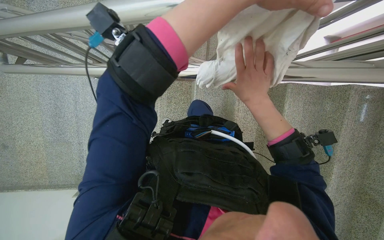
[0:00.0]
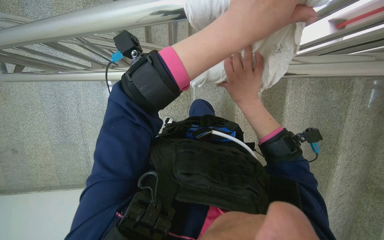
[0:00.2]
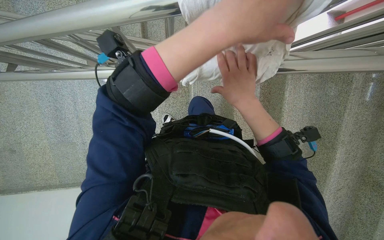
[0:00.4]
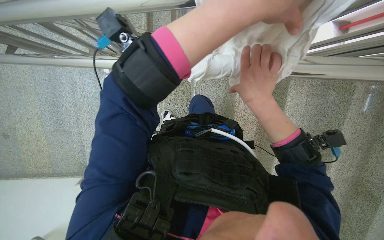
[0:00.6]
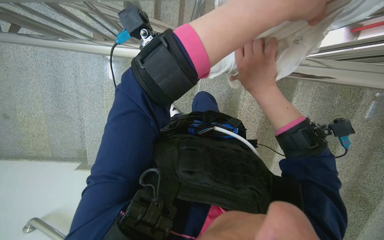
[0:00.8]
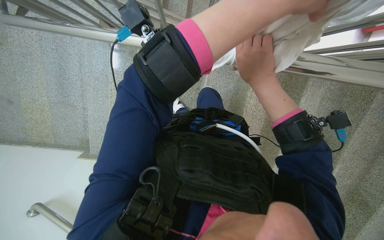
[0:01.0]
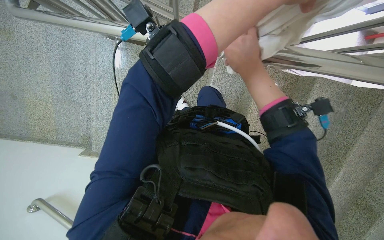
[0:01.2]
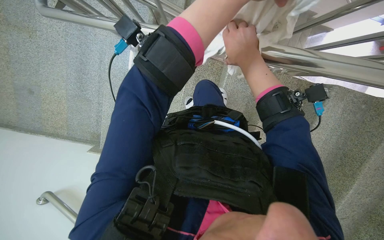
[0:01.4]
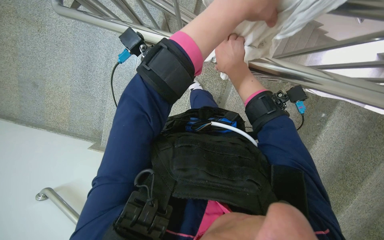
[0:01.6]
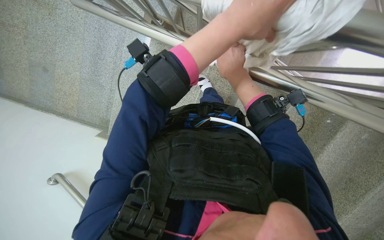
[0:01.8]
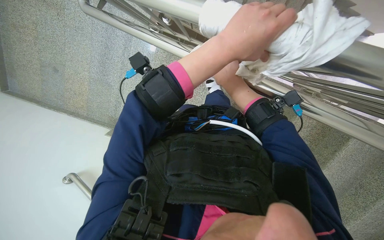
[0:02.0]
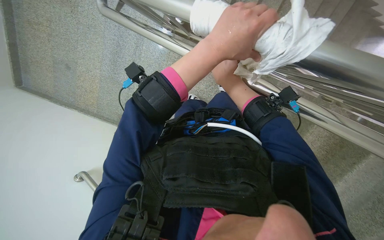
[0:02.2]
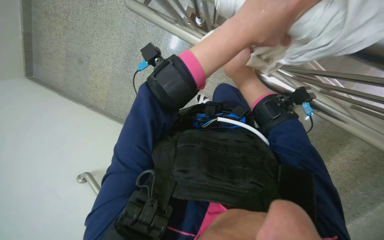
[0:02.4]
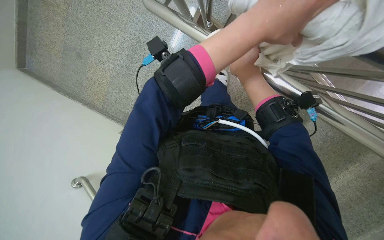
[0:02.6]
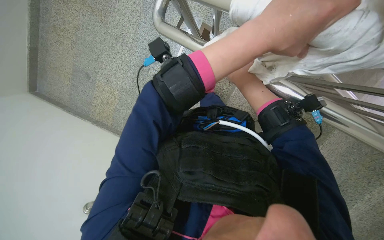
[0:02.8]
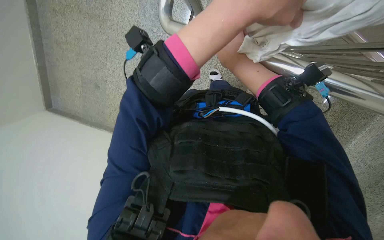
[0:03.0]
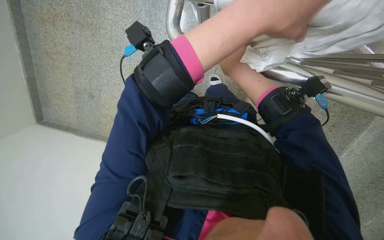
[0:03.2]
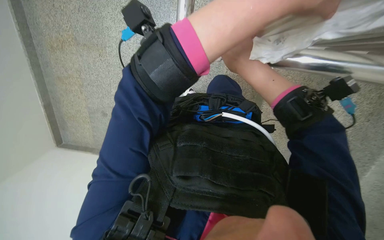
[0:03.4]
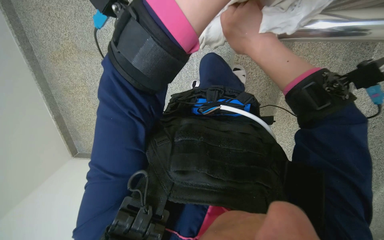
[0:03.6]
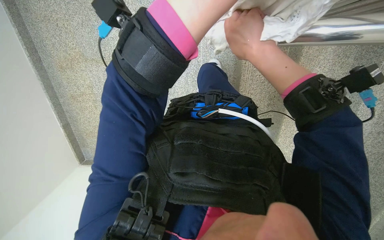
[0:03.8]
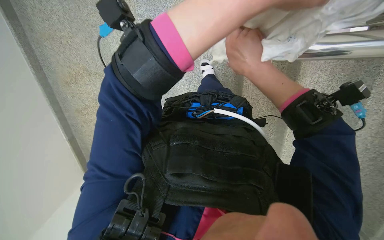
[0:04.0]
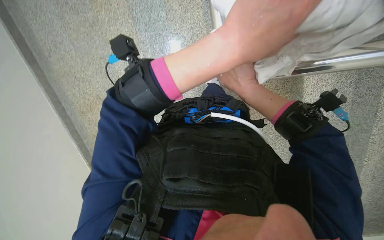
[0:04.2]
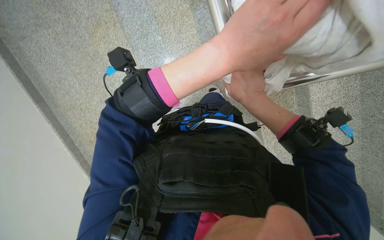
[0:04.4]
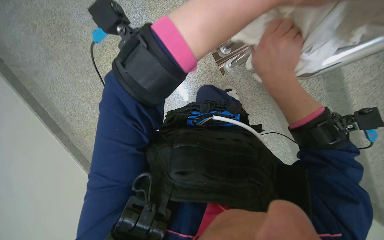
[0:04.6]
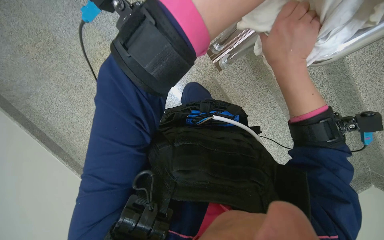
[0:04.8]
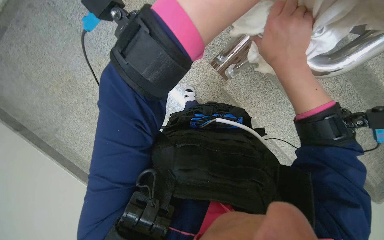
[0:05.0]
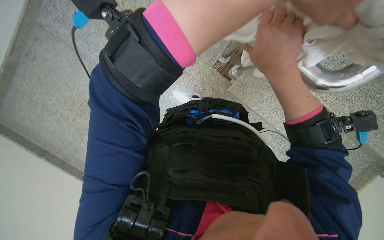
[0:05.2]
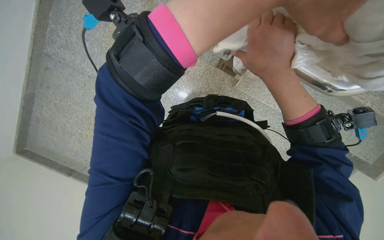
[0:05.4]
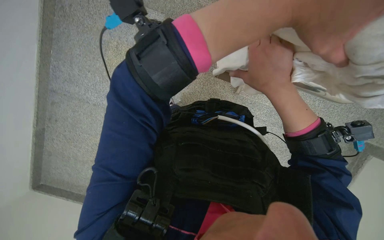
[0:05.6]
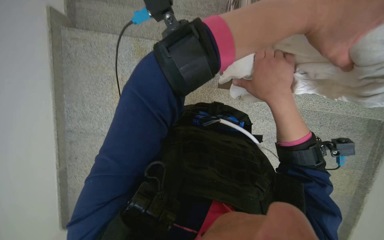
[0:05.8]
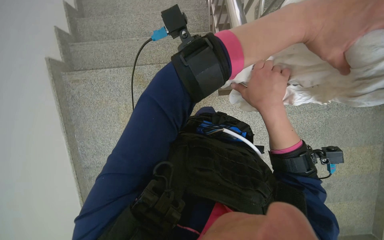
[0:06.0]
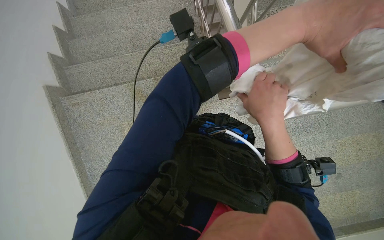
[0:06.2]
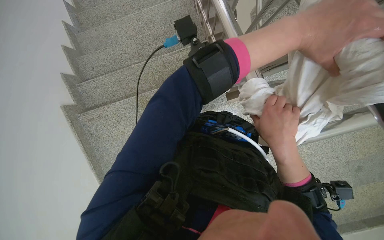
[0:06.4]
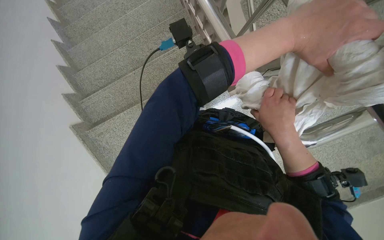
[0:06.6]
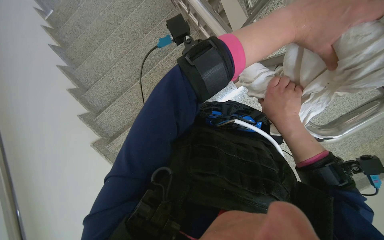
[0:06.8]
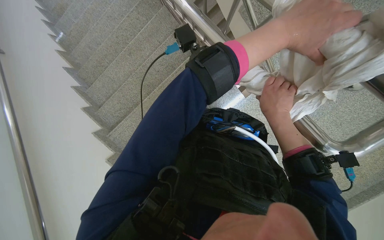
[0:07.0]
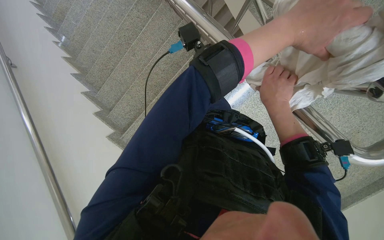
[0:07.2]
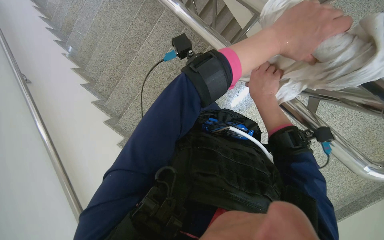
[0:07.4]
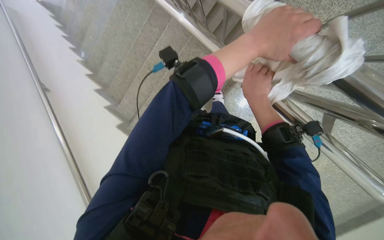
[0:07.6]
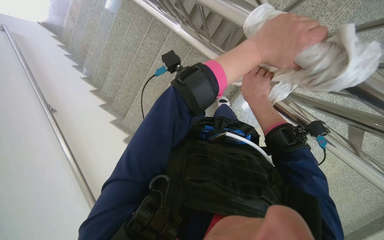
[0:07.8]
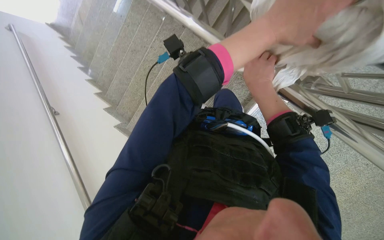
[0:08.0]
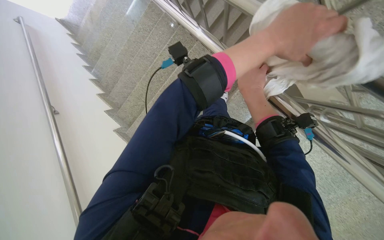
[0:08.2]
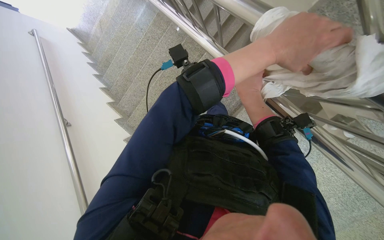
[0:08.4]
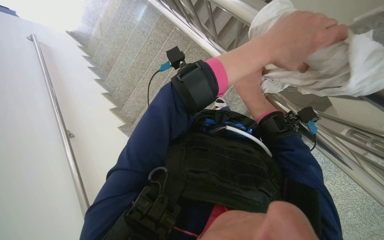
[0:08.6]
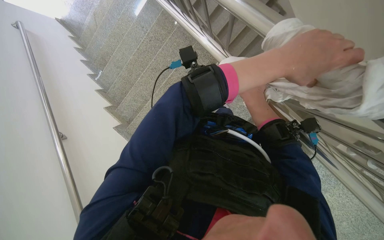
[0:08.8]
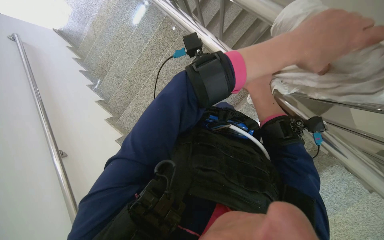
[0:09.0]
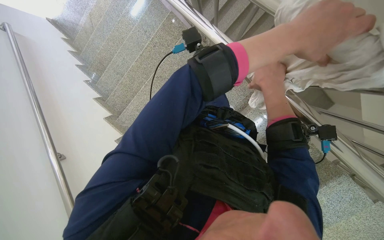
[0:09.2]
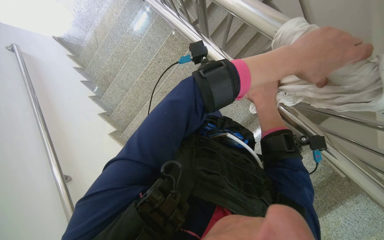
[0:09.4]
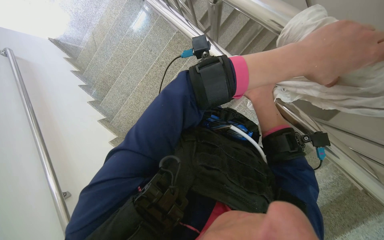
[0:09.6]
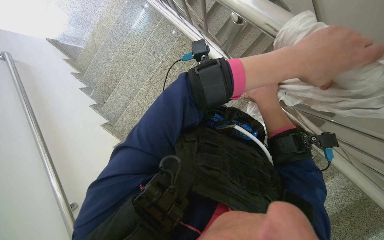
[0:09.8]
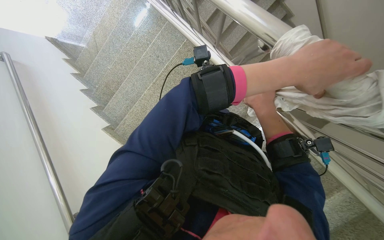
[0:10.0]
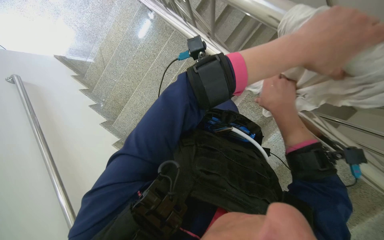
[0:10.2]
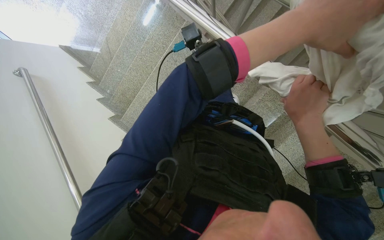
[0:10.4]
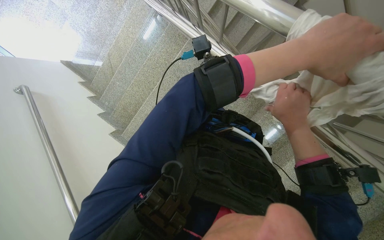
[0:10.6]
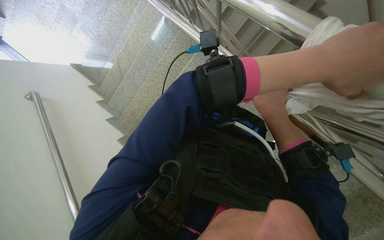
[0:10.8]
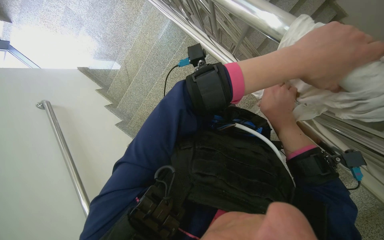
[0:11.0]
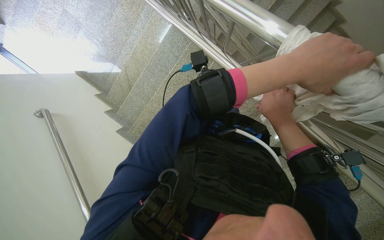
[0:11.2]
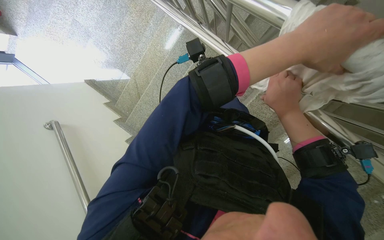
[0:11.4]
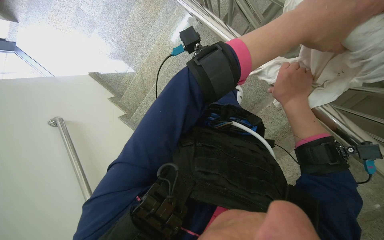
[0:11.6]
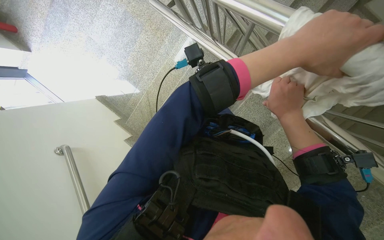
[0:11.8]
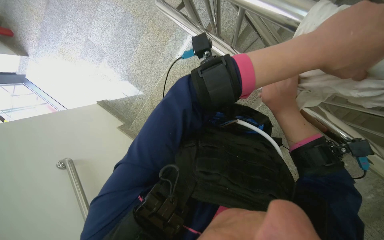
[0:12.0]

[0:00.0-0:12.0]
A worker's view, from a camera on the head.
Job: wiping surfaces.
The whole recording: Cleaning metal railing. The worker cleans the metal railing with a white cloth.
0:00.0 to 0:01.6: The right hand heads up the picture, covering about 15 cm.
0:01.6 to 0:03.0: The right hand moves nearer to the camera, some 10 cm.
0:04.4 to 0:06.0: The right hand moves nearer to the camera, roughly 25 cm.
0:06.0 to 0:07.6: Everything in view rotates roughly 25 degrees counterclockwise.
0:07.6 to 0:09.0: The right hand heads nearer to the camera and down the picture, covering roughly 15 cm.
0:09.0 to 0:10.4: The left hand moves nearer and farther over roughly 15 cm, changing direction 2 times.
0:10.4 to 0:12.0: The hands stay close to where they were, moving slightly.

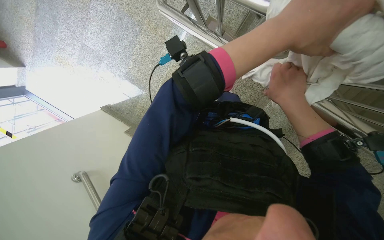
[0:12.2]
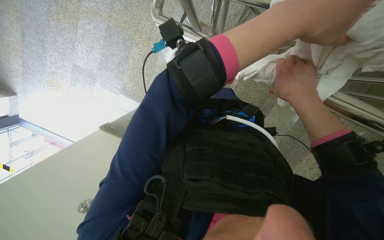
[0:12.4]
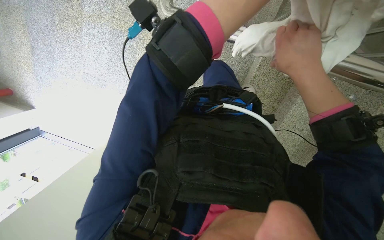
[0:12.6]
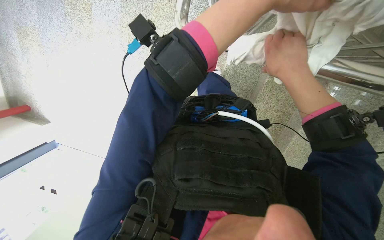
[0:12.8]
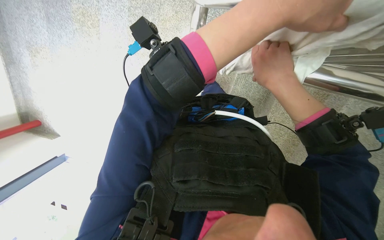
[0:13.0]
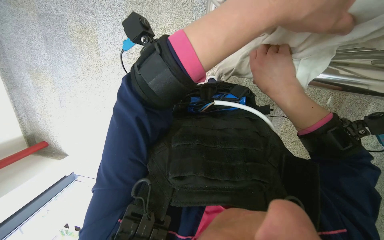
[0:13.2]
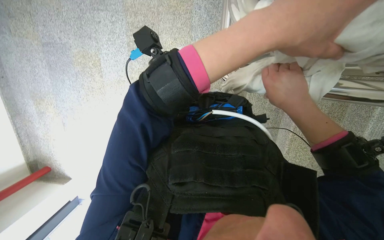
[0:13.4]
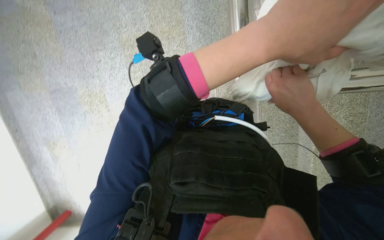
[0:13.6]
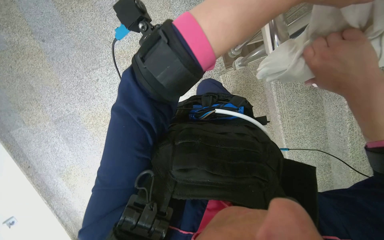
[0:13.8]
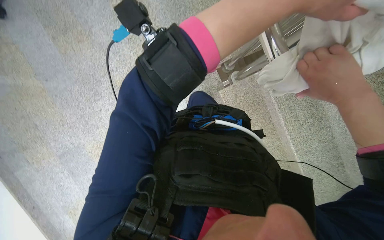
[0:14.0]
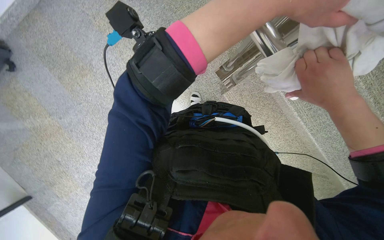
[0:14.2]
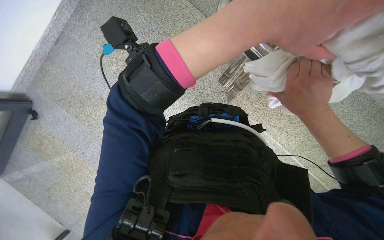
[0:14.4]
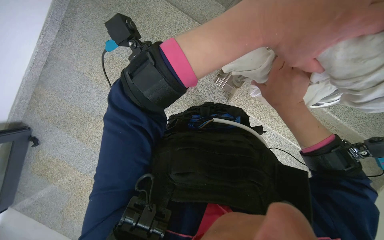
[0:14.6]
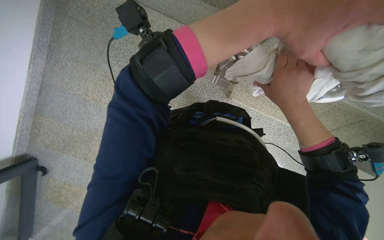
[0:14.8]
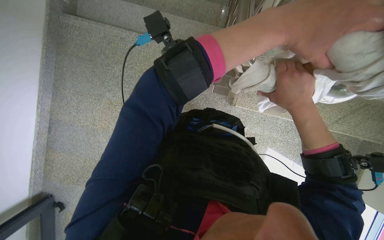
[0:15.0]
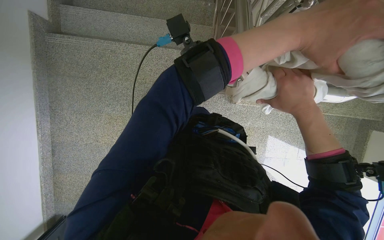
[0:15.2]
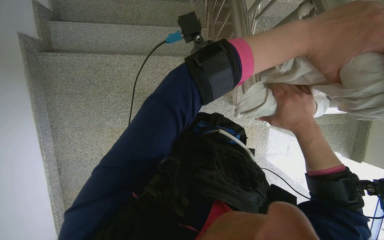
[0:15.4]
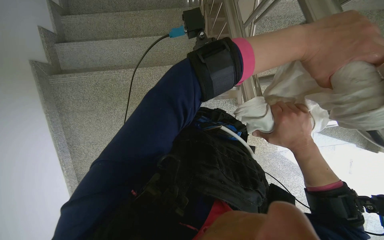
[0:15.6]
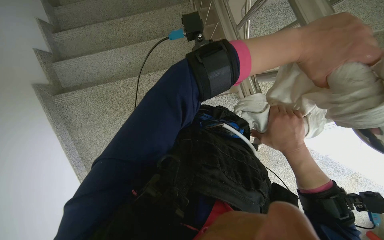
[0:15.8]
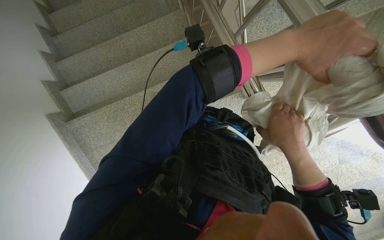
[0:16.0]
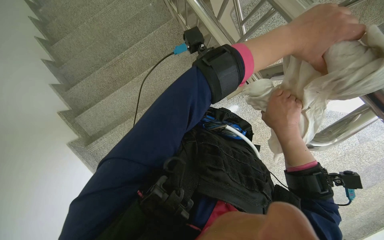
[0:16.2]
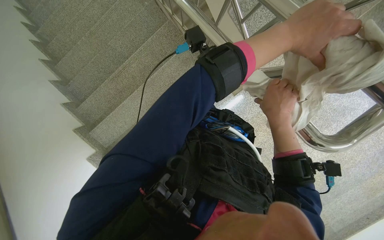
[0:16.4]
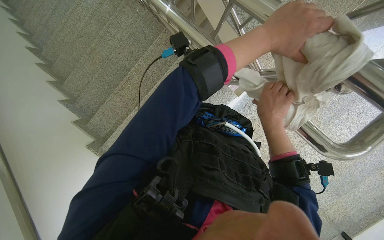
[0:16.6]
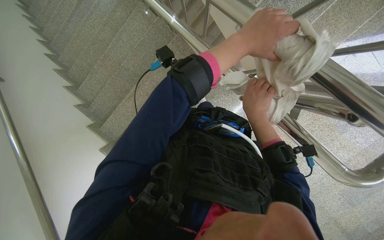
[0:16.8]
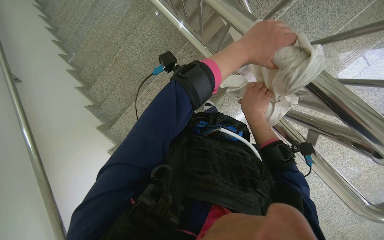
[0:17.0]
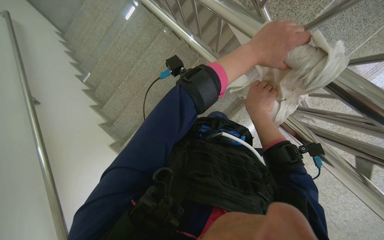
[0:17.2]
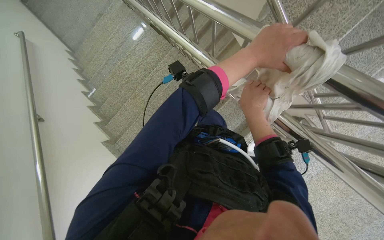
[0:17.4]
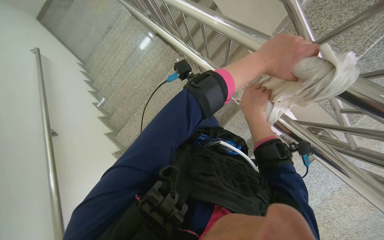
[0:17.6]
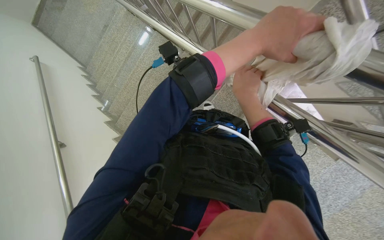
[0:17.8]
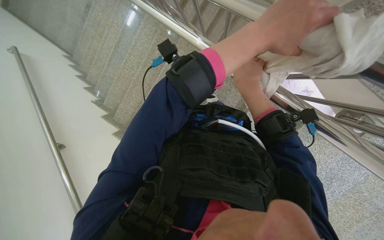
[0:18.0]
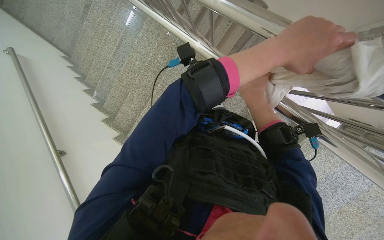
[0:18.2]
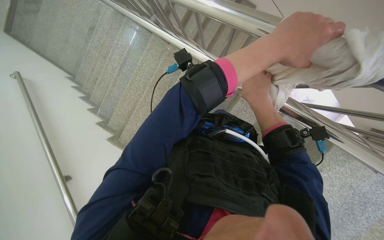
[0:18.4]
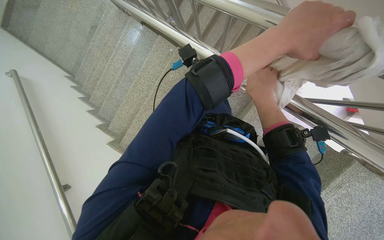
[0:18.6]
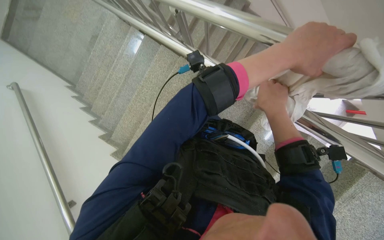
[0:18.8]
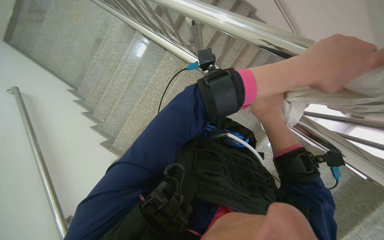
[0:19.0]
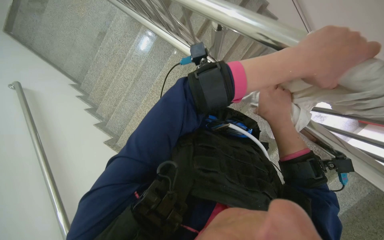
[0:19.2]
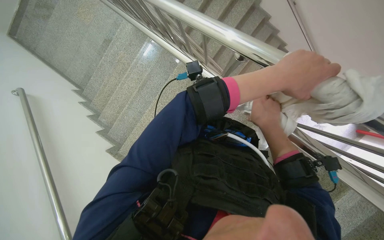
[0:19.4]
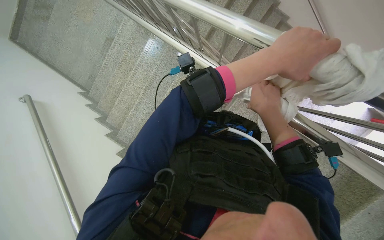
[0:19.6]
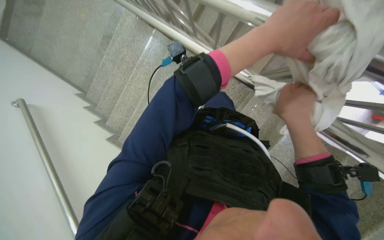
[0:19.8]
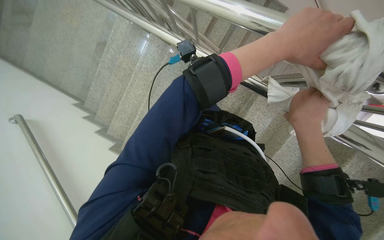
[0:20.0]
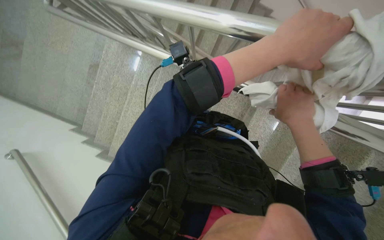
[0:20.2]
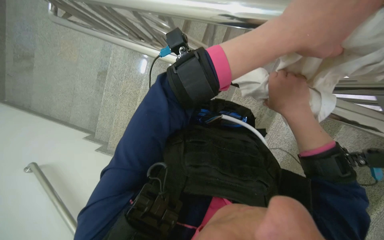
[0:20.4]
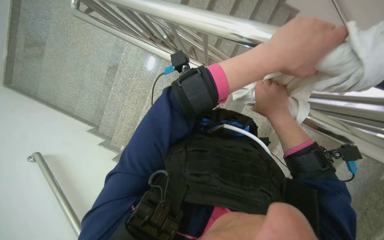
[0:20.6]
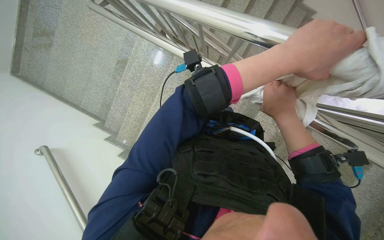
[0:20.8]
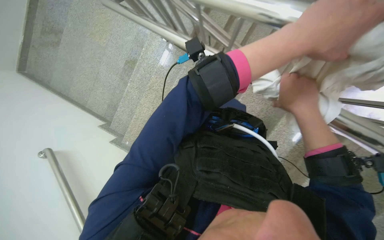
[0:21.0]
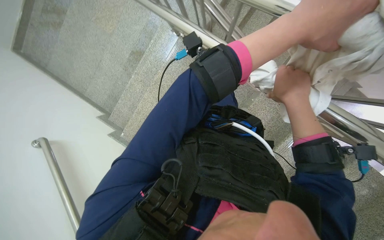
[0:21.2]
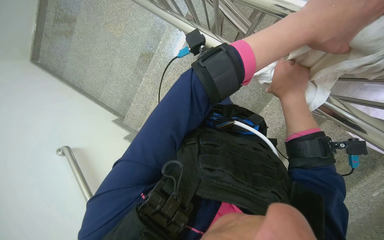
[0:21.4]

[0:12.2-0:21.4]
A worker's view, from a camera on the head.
Job: wiping surfaces.
The whole recording: Cleaning metal railing. The worker cleans the metal railing with a white cloth.
0:12.2 to 0:13.8: The scene turns roughly 35 degrees counterclockwise in the picture.
0:13.8 to 0:15.2: The view tips upward by some 15 degrees. The scene turns about 40 degrees counterclockwise in the picture.
0:18.4 to 0:19.8: The right hand goes nearer and farther, about 10 cm each way, reversing 2 times.
